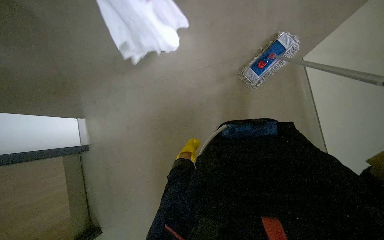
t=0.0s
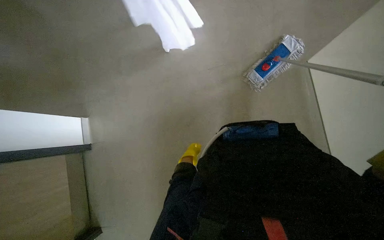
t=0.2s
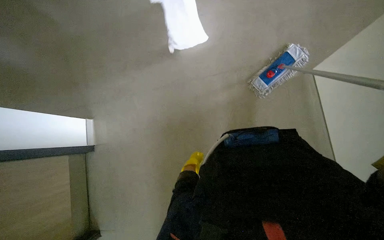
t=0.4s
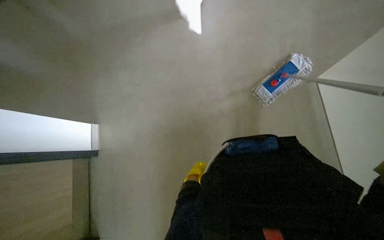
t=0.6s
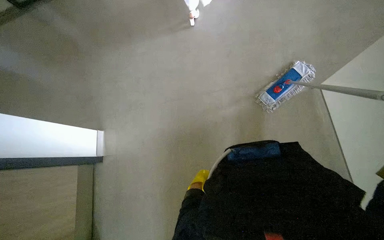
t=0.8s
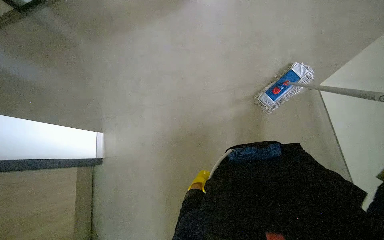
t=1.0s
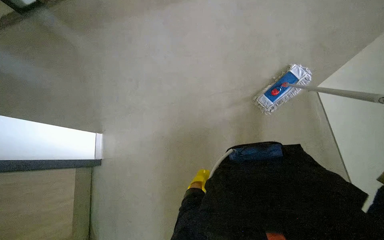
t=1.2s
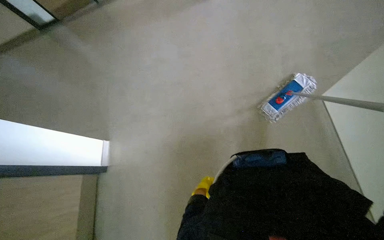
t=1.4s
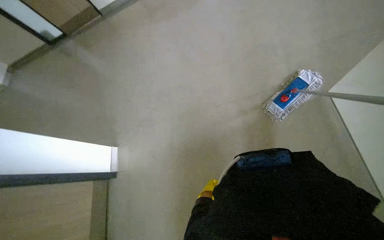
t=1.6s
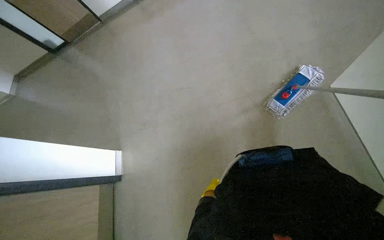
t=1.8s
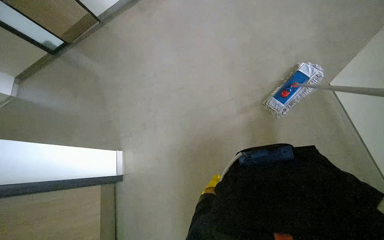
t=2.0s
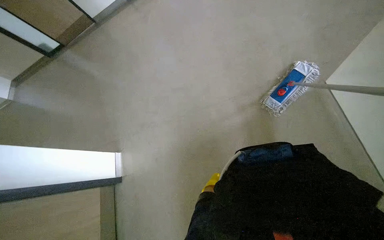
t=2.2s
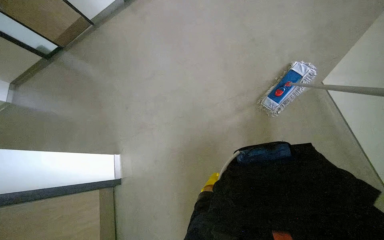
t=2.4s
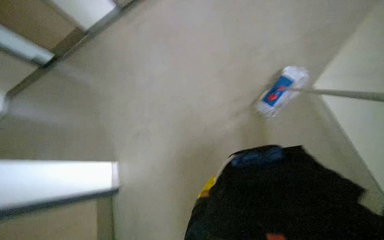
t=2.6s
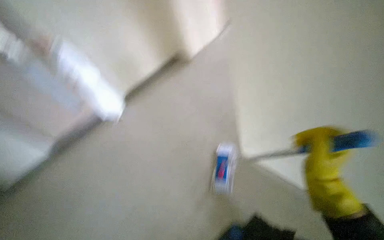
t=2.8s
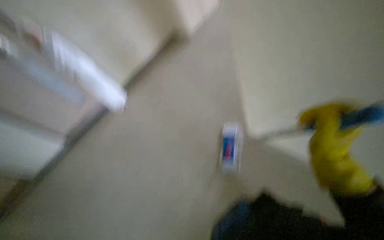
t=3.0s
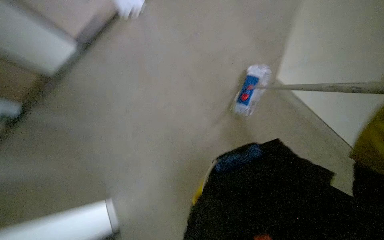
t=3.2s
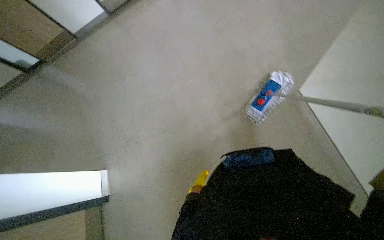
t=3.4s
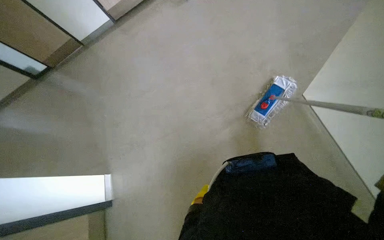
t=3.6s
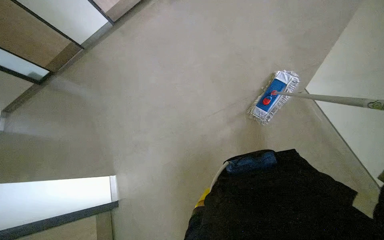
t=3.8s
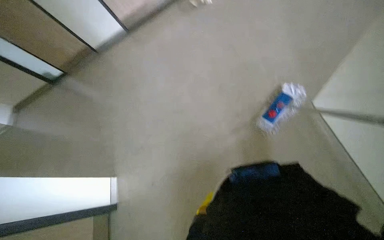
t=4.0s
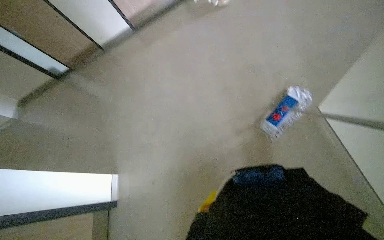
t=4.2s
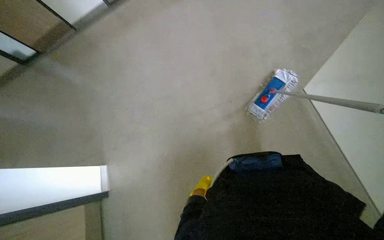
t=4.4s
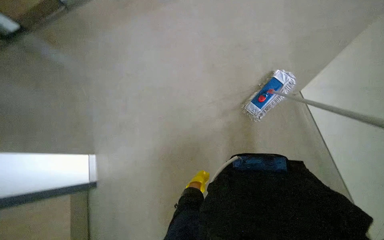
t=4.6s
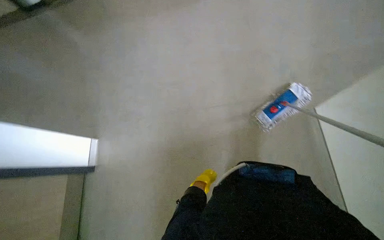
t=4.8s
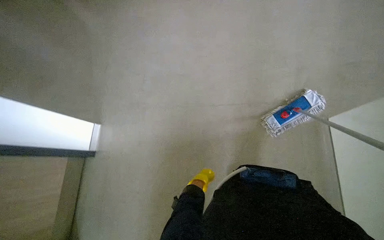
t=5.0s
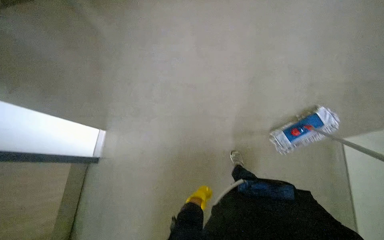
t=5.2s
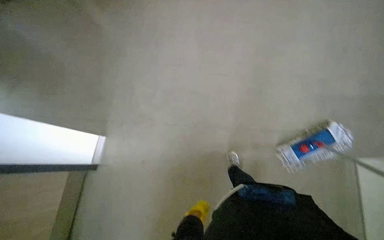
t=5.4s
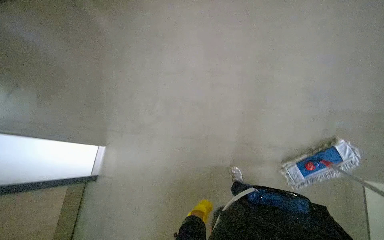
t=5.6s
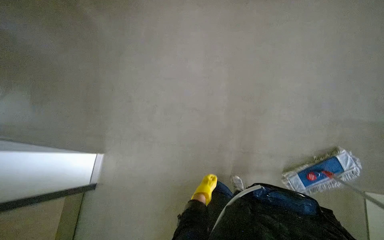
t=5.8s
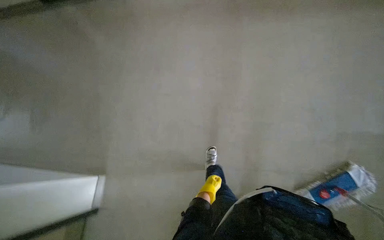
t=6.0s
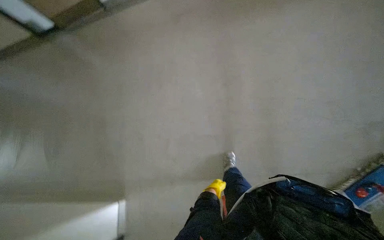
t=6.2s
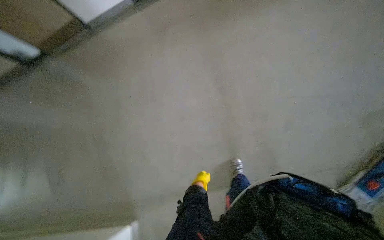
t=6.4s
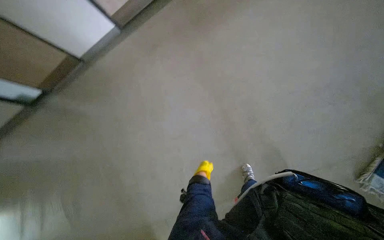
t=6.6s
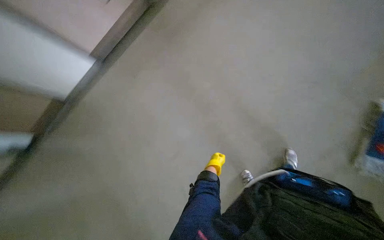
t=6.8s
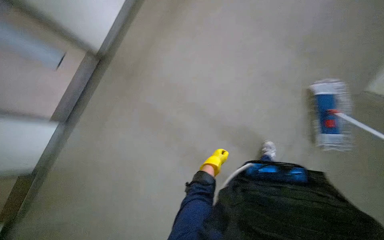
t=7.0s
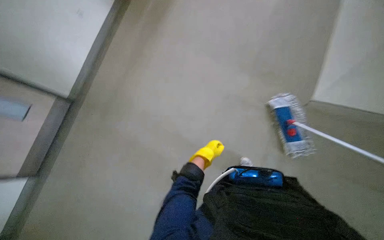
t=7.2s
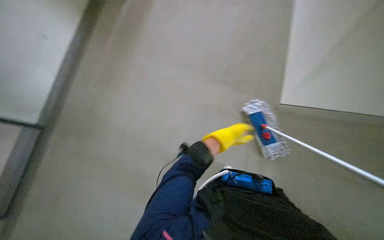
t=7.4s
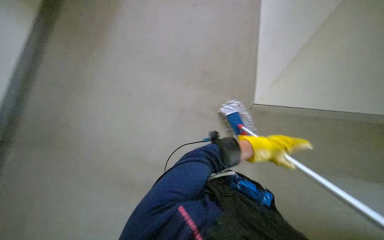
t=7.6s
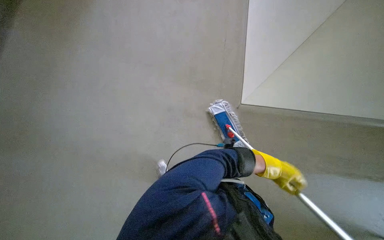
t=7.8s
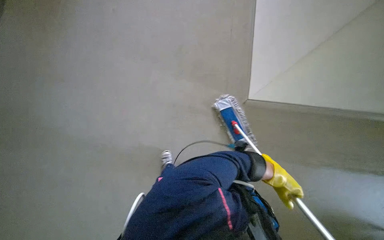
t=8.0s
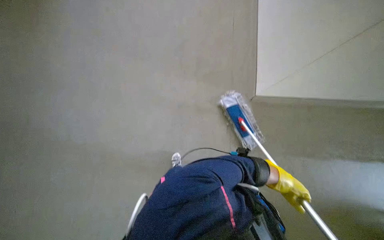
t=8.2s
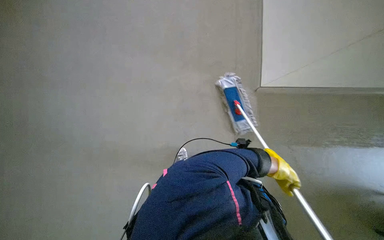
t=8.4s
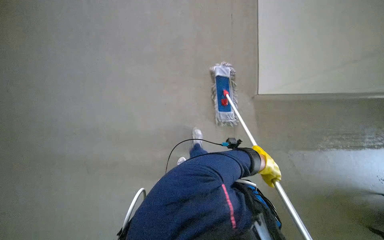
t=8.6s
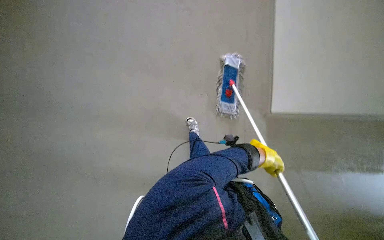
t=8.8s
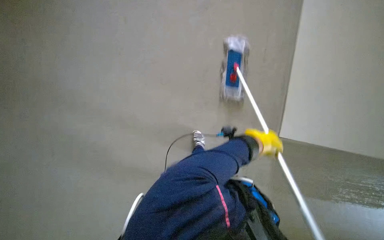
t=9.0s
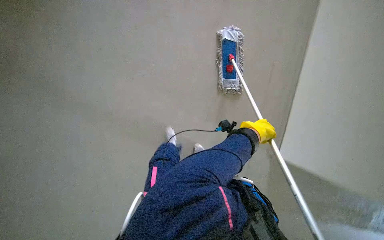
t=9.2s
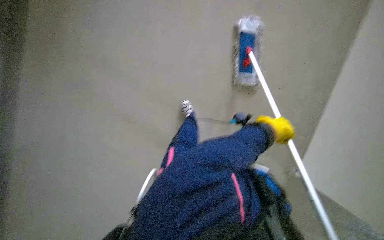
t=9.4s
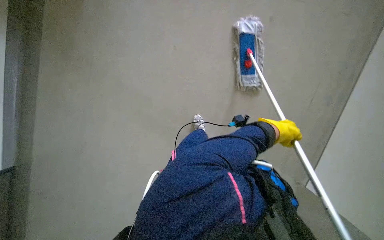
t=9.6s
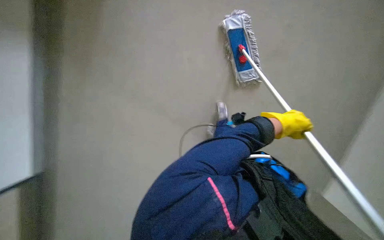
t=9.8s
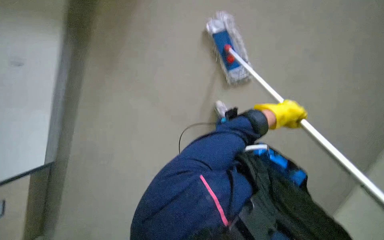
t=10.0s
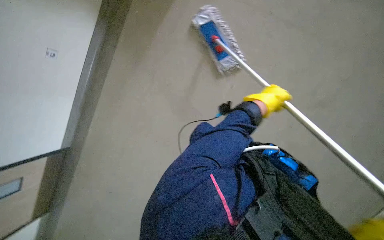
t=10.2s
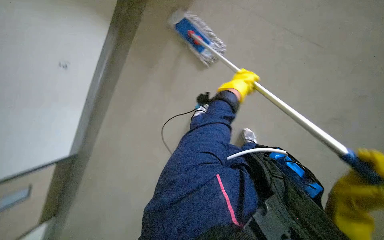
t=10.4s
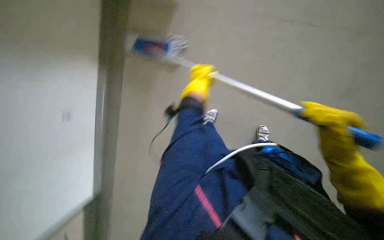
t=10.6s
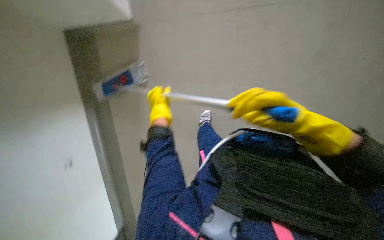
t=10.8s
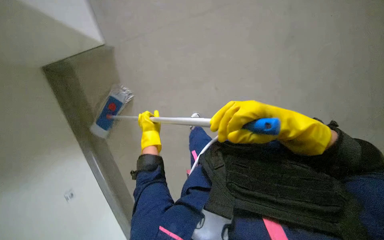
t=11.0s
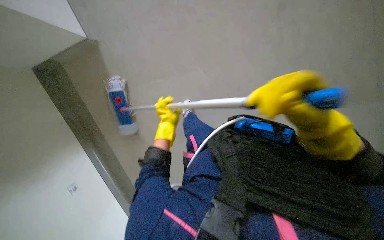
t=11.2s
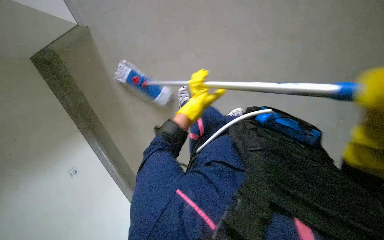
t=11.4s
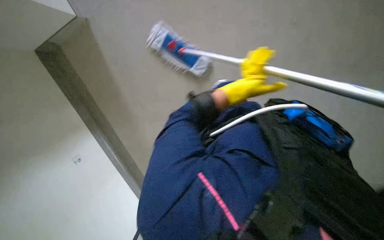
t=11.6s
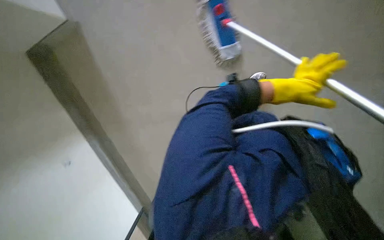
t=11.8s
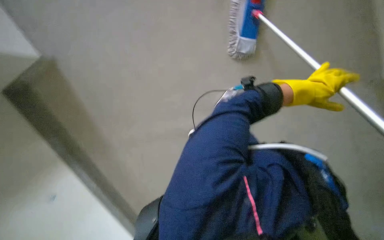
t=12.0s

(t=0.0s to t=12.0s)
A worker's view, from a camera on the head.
Job: mopping floor.
The whole recording: Cleaning floor with mop. The worker mops the hallway floor, periodically wringing the mop in the bucket.
t=0.0s - t=1.6s: The wearer looks about 15 degrees further upward.
t=3.0s - t=4.4s: The view tips downward by roughly 35 degrees. The scene rotates clockwise by approximately 30 degrees.
t=4.4s - t=6.0s: The head travels some 60 cm.
t=6.0s - t=7.6s: The wearer looks roughly 40 degrees further to the right. The view tilts about 15 degrees upward.
t=7.6s - t=9.0s: The left hand reaches approximately 10 cm down the picture, then returns.
t=9.0s - t=10.4s: The left hand travels up the picture by roughly 10 cm.
t=10.4s - t=12.0s: The left hand is displaced to the right by approximately 25 cm.

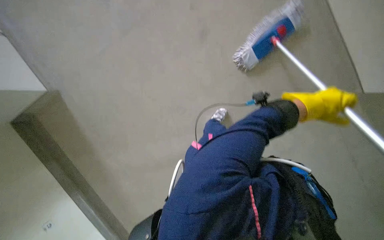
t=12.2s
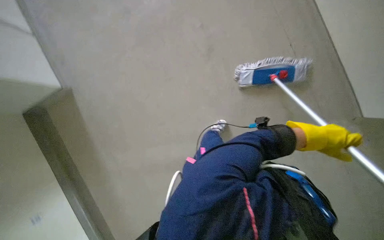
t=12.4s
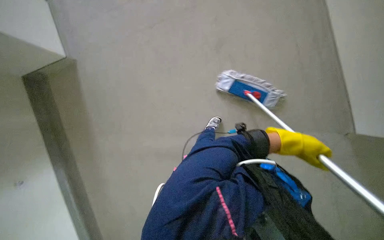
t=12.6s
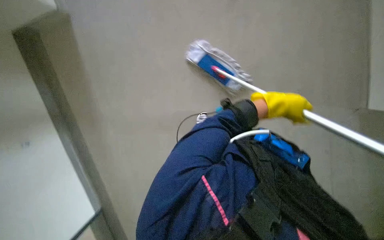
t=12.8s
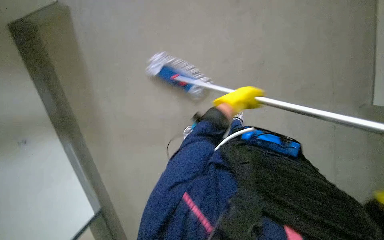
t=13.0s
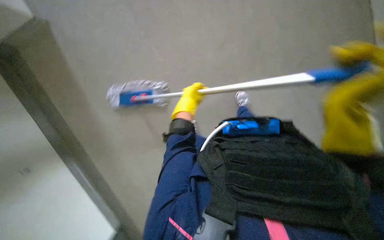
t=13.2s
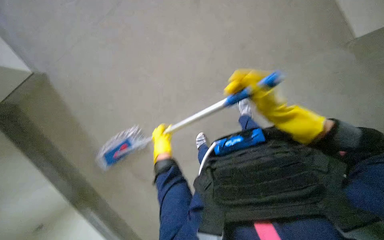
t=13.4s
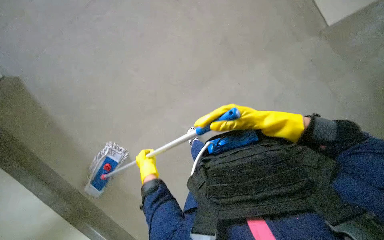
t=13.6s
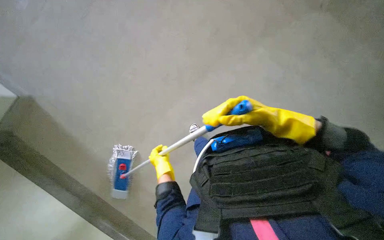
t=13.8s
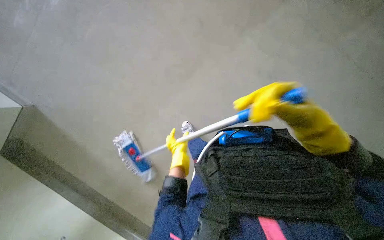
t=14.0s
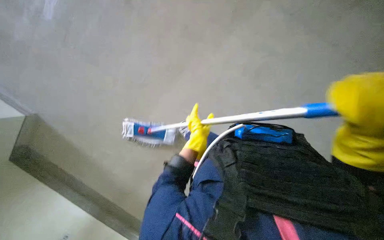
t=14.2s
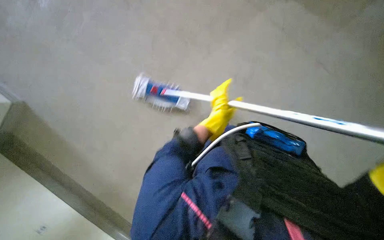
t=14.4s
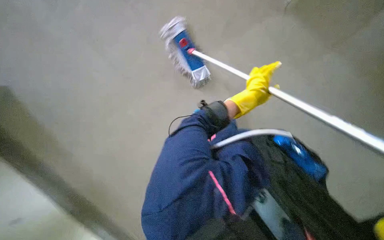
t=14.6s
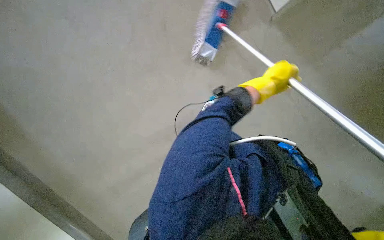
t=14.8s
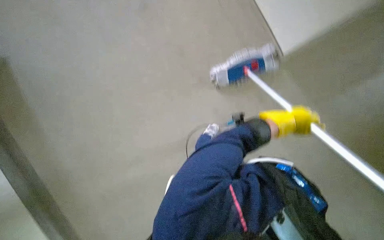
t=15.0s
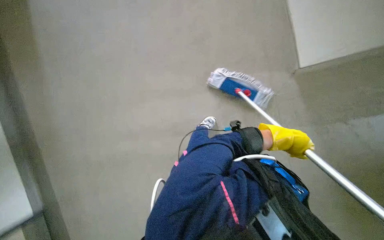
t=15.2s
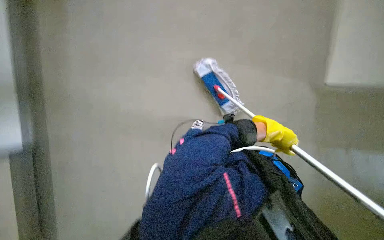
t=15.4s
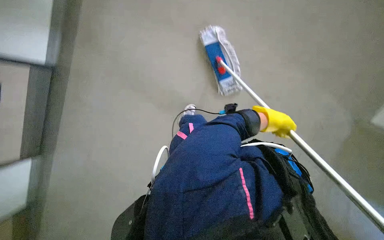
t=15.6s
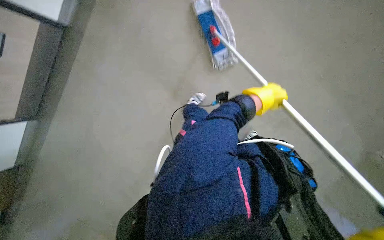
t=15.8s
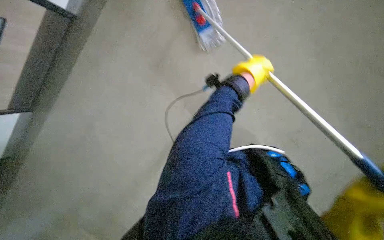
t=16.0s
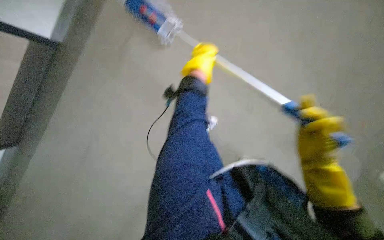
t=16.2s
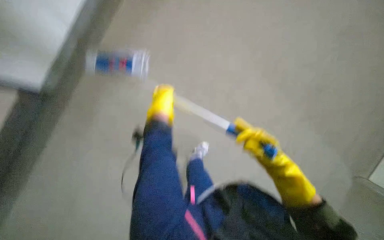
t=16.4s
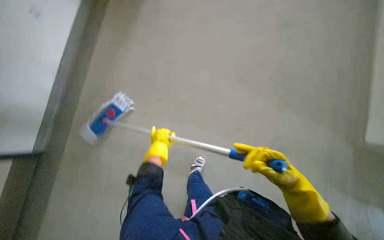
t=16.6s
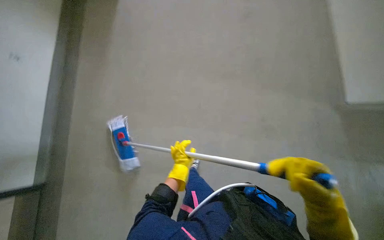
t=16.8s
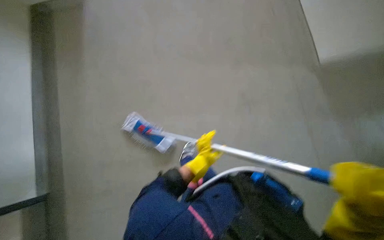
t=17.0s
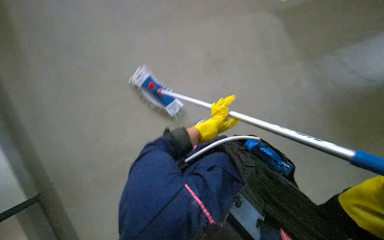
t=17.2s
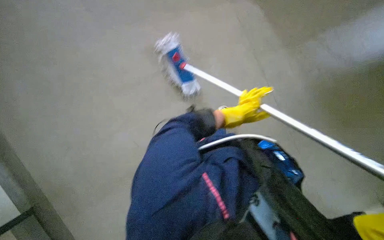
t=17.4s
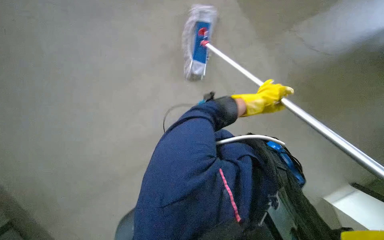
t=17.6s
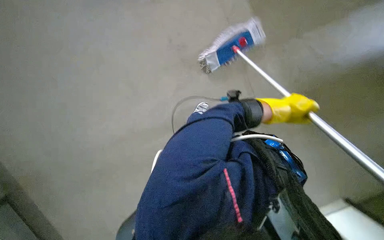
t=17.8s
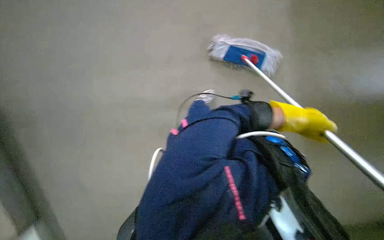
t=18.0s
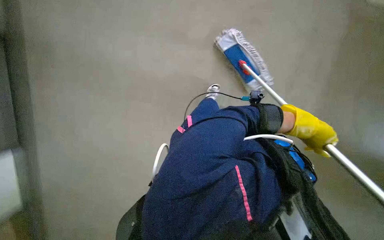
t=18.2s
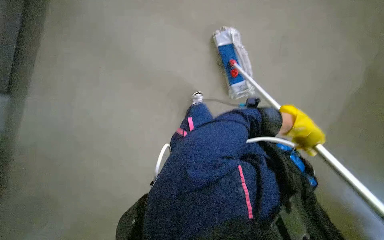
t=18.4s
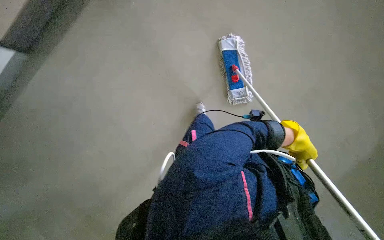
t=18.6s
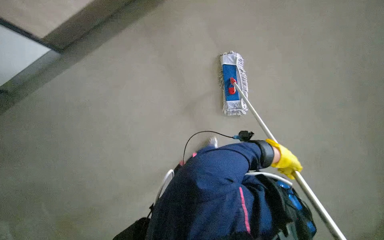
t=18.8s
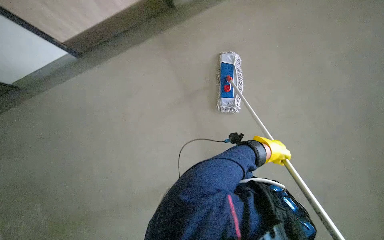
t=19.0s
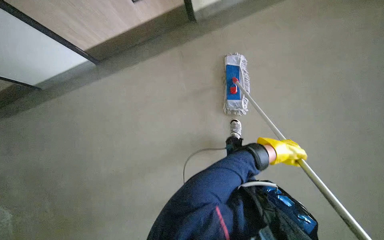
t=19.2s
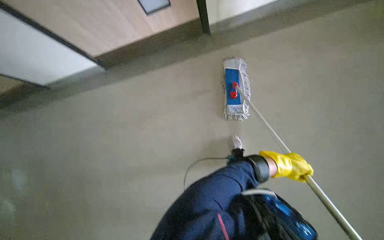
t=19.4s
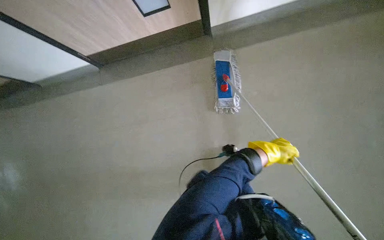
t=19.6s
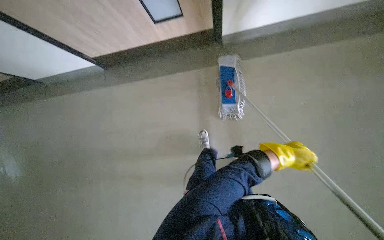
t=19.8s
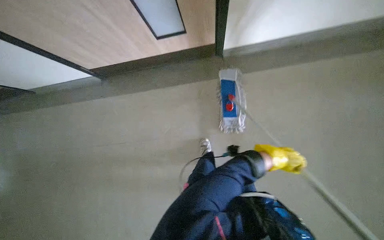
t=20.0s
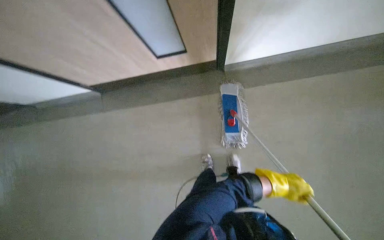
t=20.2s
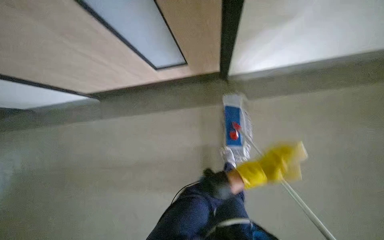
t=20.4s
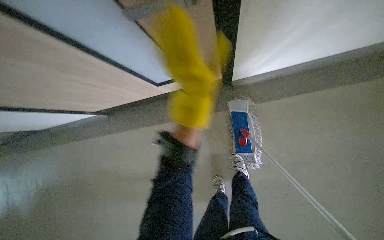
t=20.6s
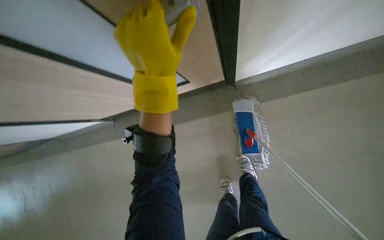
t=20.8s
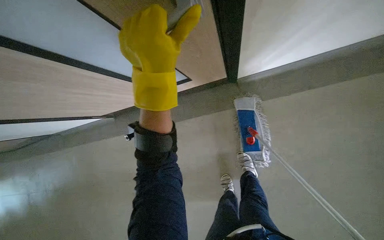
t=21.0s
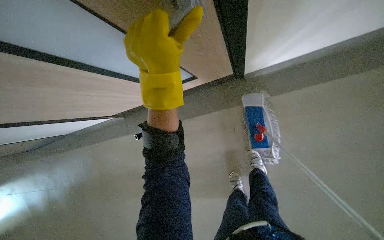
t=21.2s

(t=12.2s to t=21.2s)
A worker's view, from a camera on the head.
Job: mopping floor.
The whole recording: Cleaning floor with mop. The worker mops the hallway floor, periodically wringing the mop in the bucket.
t=12.2s - t=13.8s: The wearer looks some 20 degrees further to the right. The left hand heads to the left and down the picture, covering about 50 cm.
t=15.2s - t=16.6s: The camera is aimed roughly 15 degrees further to the right. The camera pitches downward, by approximately 20 degrees.
t=16.6s - t=18.2s: The view tips downward by approximately 15 degrees. The scene turns roughly 45 degrees clockwise in the picture.
t=18.2s - t=19.8s: The left hand swings nearer and farther, some 25 cm each way, with 2 reversals.
